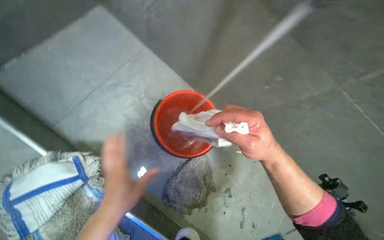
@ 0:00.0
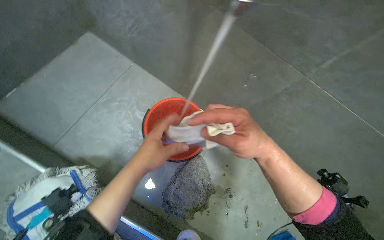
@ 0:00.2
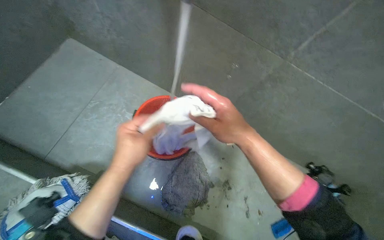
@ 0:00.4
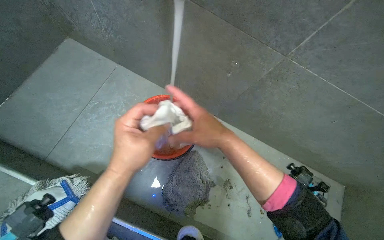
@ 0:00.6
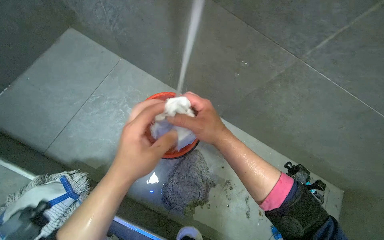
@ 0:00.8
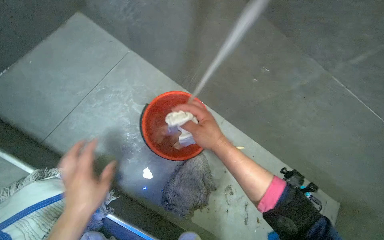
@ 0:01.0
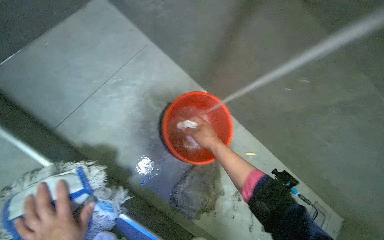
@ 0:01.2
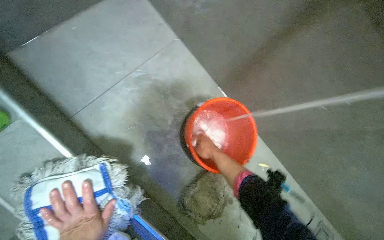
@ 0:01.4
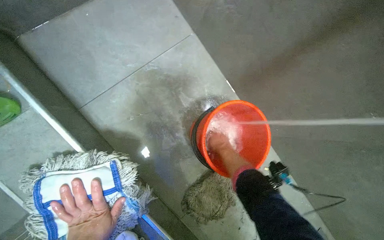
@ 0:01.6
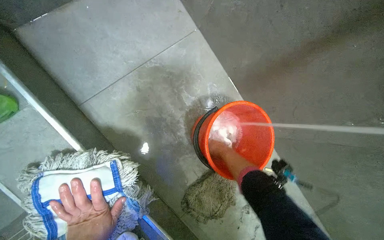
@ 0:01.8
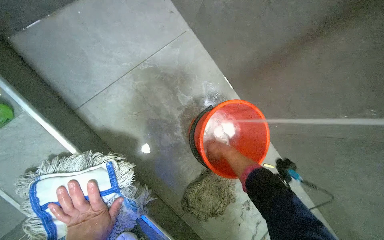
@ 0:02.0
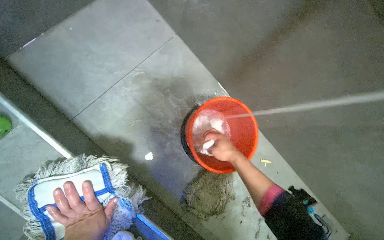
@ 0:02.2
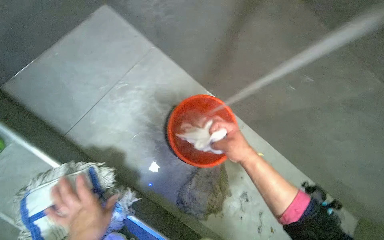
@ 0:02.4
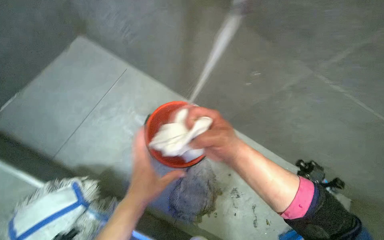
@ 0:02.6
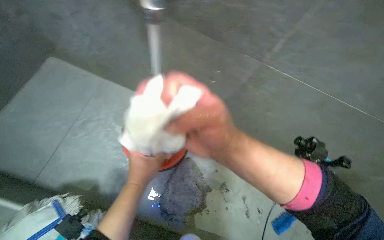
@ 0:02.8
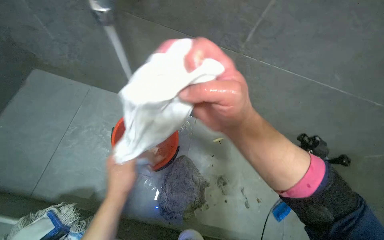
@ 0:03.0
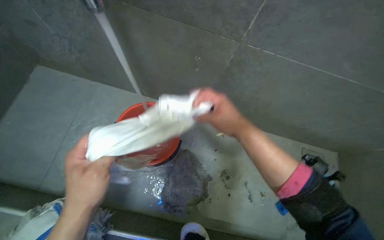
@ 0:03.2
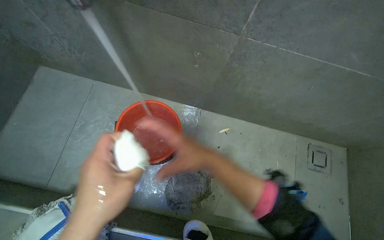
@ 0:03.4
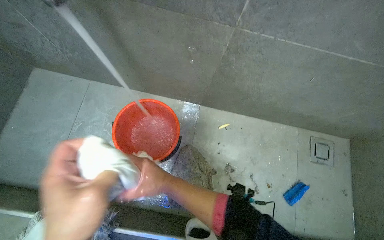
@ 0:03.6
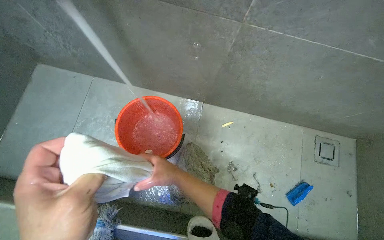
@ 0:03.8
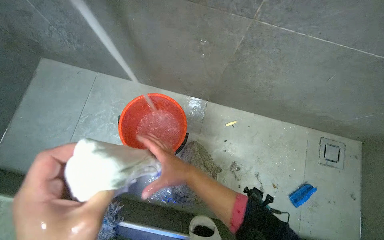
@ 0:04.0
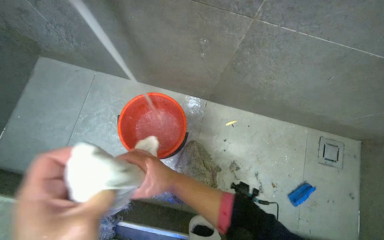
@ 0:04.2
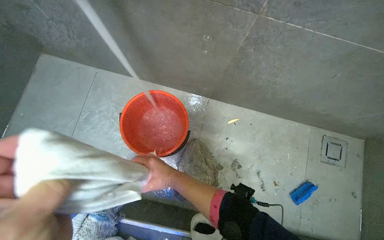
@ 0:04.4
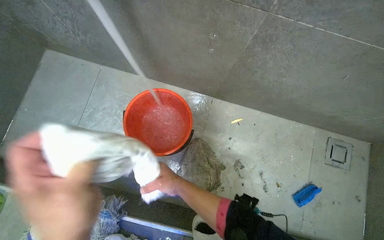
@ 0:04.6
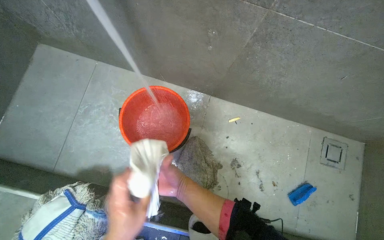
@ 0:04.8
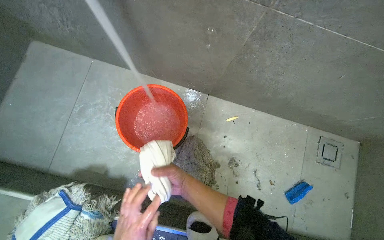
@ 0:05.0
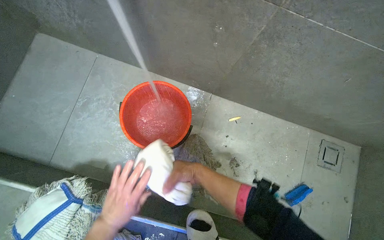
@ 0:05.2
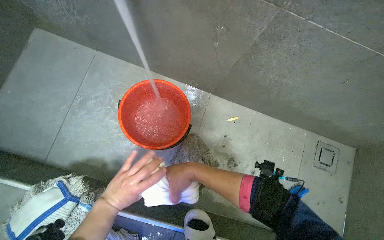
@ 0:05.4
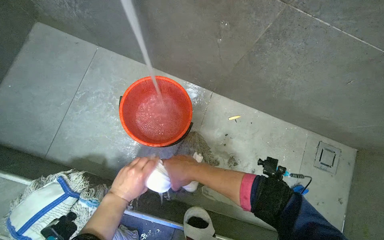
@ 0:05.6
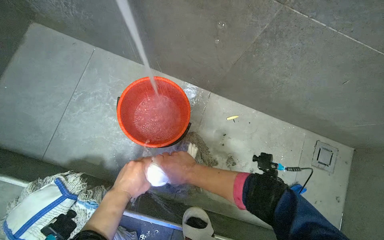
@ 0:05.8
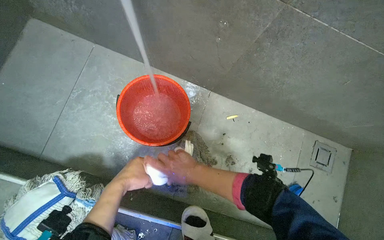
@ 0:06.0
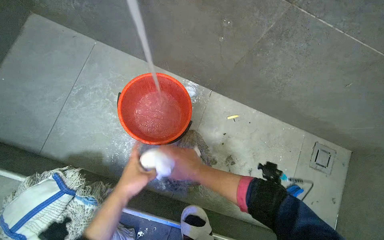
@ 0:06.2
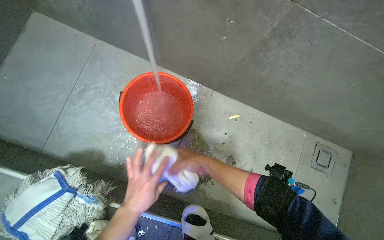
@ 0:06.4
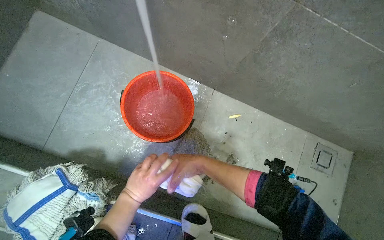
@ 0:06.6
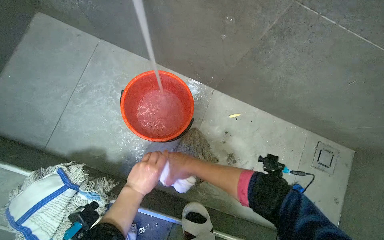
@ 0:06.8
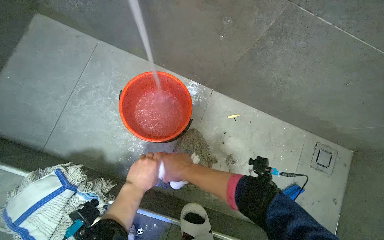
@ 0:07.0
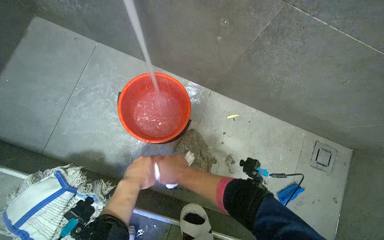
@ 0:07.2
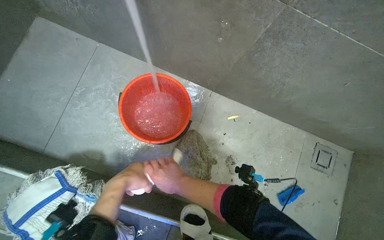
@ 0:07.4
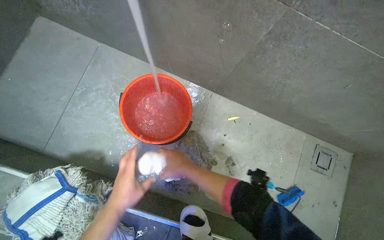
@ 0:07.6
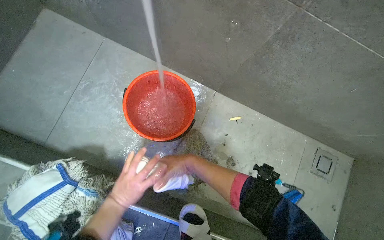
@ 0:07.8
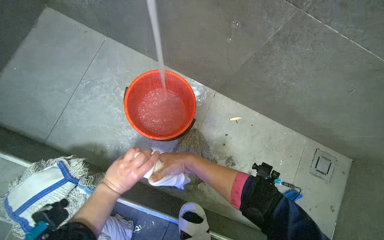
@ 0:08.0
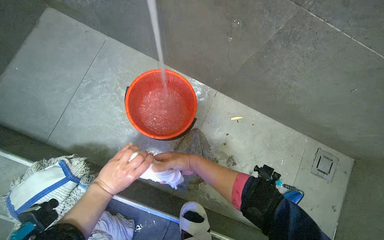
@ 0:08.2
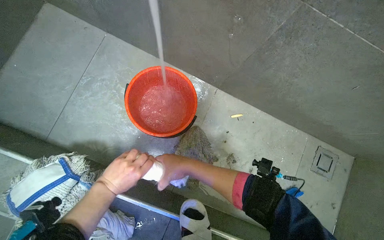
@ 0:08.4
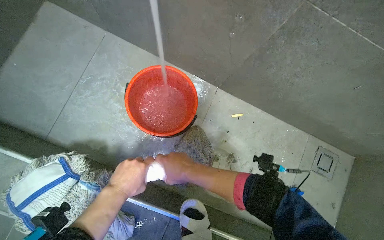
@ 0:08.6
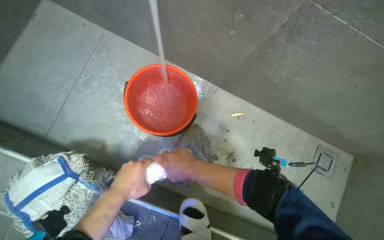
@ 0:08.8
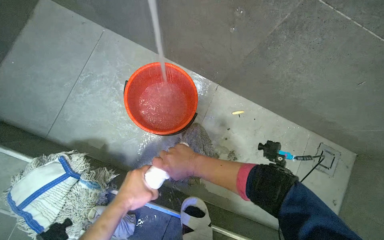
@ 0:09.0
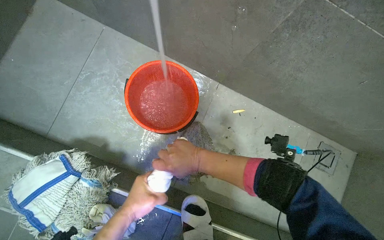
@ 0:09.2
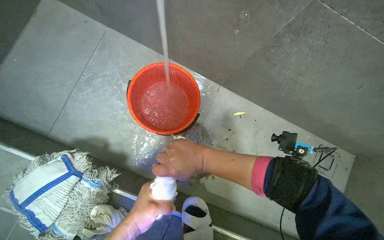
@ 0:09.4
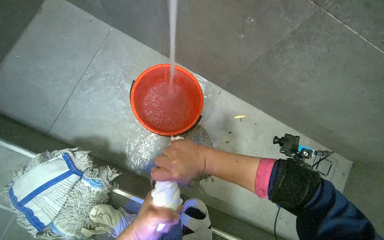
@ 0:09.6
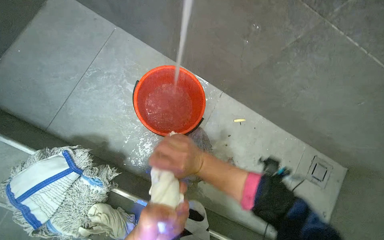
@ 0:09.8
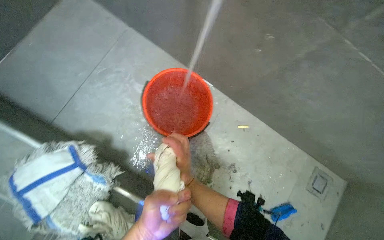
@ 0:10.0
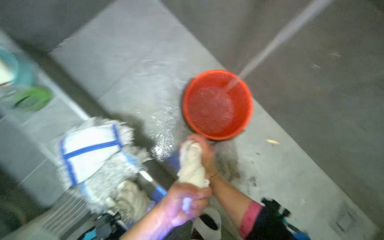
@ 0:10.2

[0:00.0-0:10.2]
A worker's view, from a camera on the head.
Job: preparing cleaning supplies.
The whole recording: Rinsing and wringing cloths. The worker rinses and wrings out cloths in a red bucket under running water.
0:00.0 to 0:01.4: The right hand heads farther from the camera and to the left, covering approximately 30 cm.
0:01.4 to 0:03.0: The scene turns roughly 30 degrees counterclockwise in the picture.
0:03.0 to 0:04.4: The right hand travels farther from the camera, down the picture and to the left by some 35 cm.
0:04.4 to 0:05.8: The right hand goes farther from the camera and returns, approximately 10 cm each way.

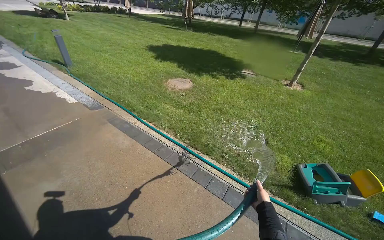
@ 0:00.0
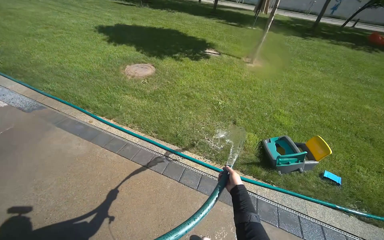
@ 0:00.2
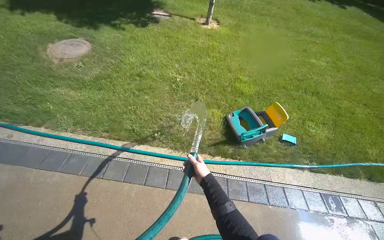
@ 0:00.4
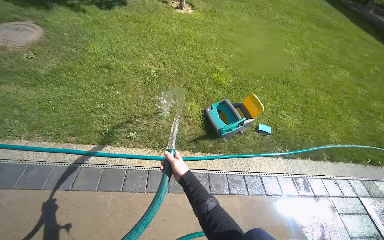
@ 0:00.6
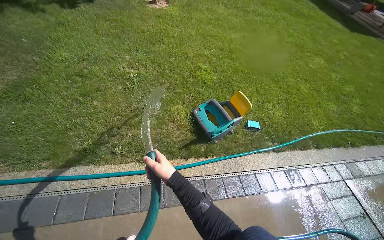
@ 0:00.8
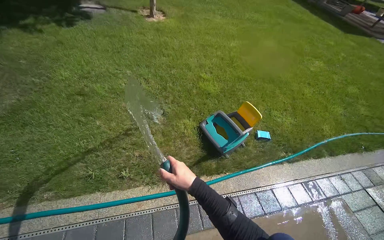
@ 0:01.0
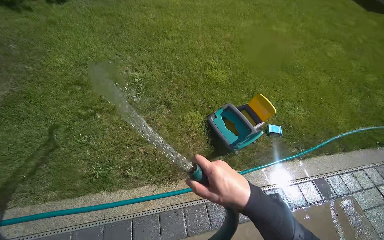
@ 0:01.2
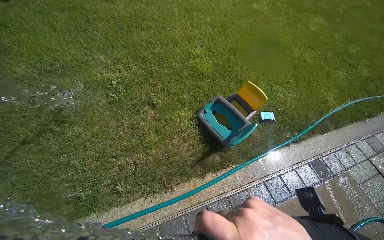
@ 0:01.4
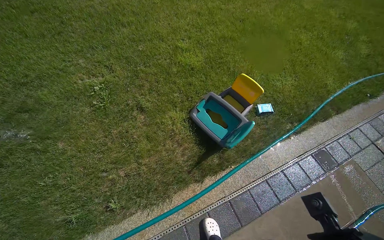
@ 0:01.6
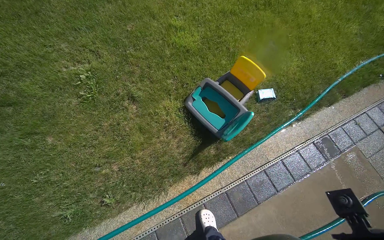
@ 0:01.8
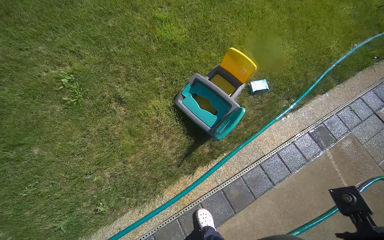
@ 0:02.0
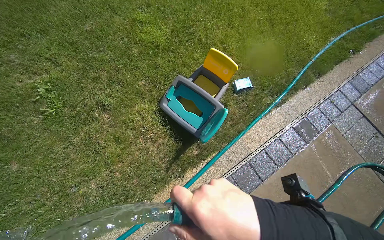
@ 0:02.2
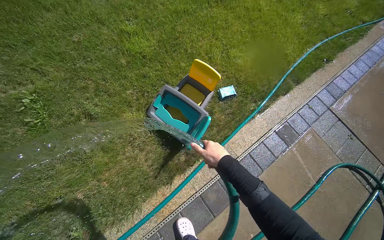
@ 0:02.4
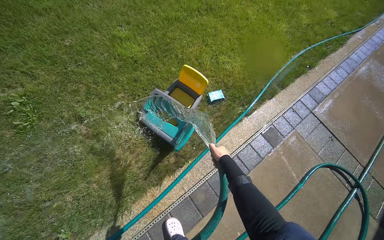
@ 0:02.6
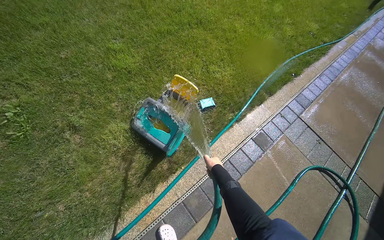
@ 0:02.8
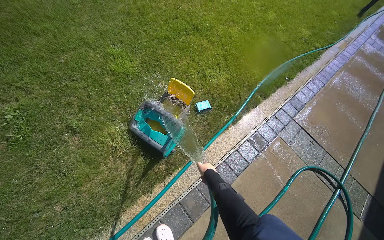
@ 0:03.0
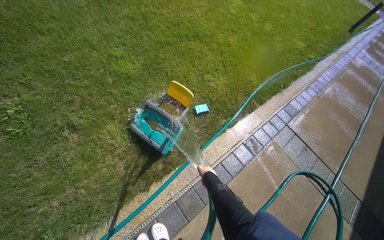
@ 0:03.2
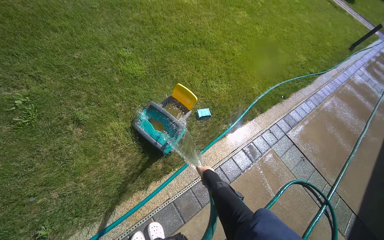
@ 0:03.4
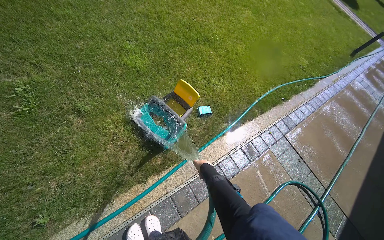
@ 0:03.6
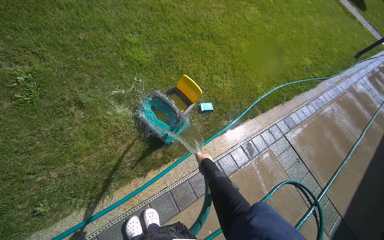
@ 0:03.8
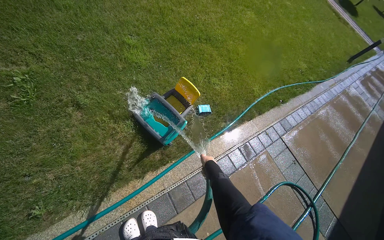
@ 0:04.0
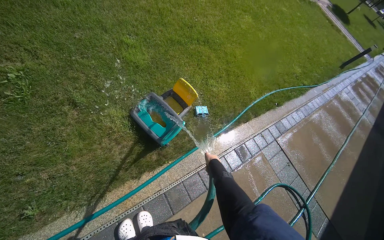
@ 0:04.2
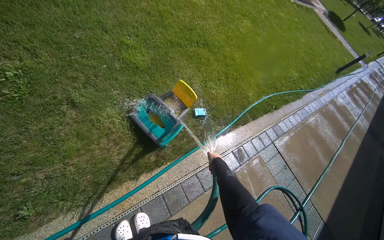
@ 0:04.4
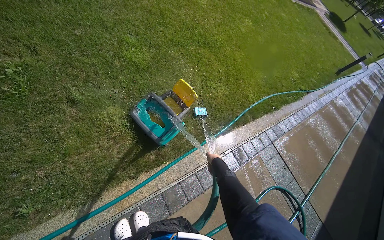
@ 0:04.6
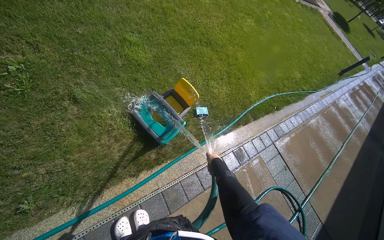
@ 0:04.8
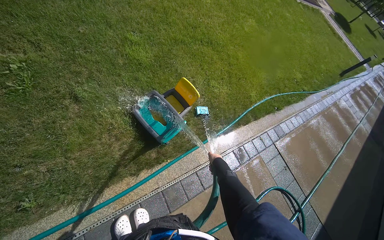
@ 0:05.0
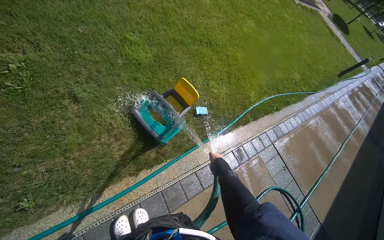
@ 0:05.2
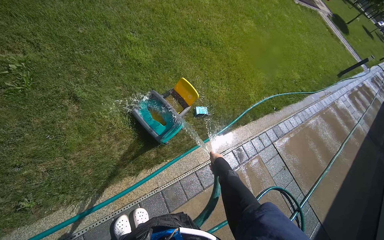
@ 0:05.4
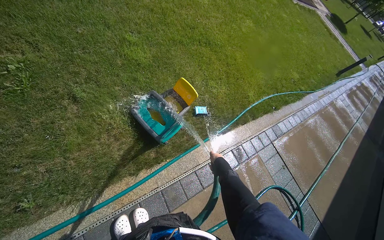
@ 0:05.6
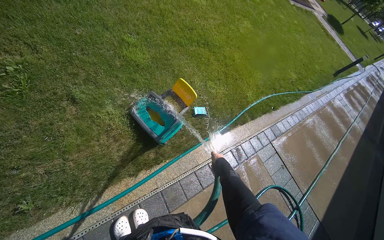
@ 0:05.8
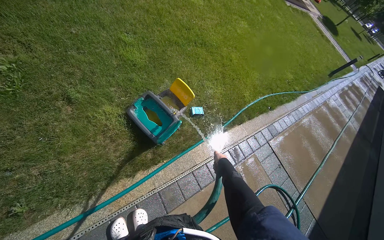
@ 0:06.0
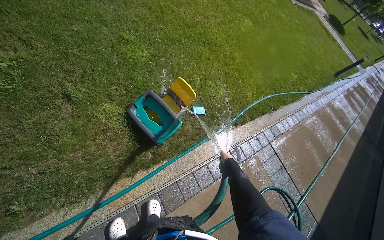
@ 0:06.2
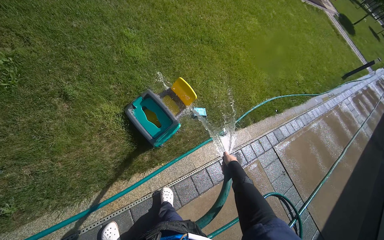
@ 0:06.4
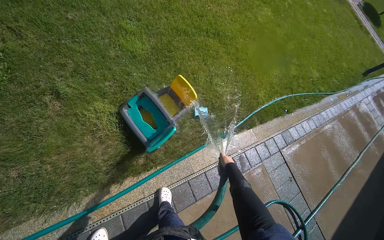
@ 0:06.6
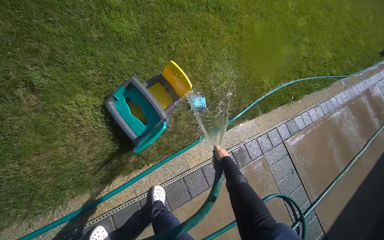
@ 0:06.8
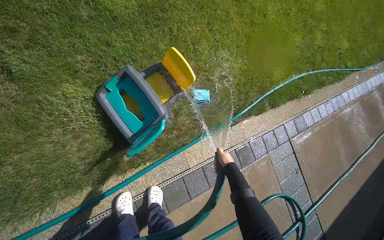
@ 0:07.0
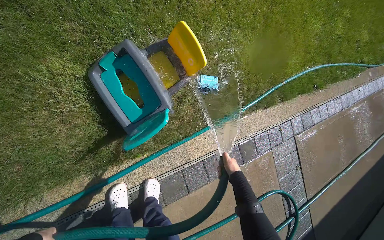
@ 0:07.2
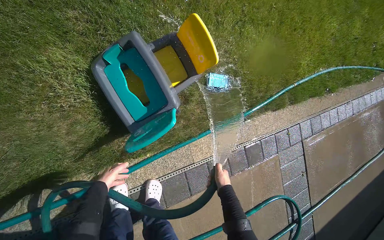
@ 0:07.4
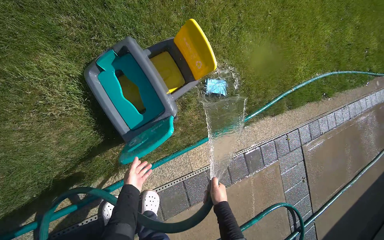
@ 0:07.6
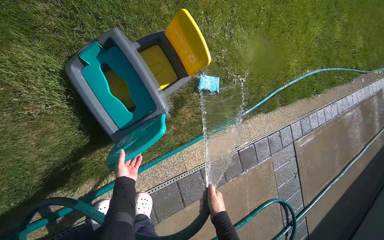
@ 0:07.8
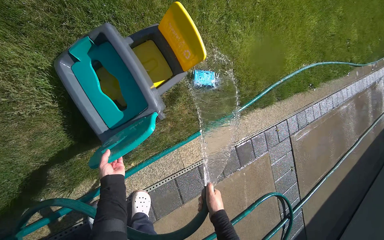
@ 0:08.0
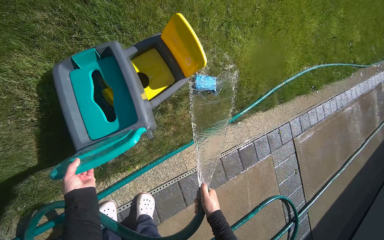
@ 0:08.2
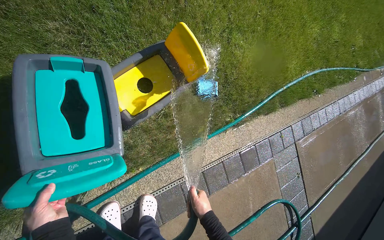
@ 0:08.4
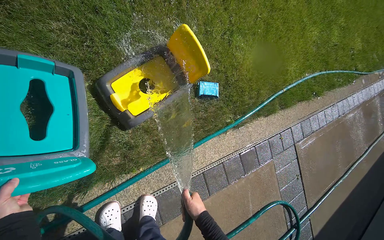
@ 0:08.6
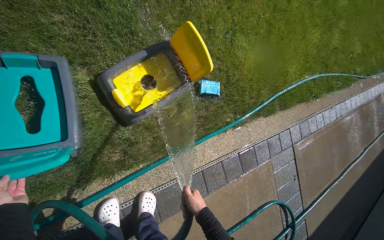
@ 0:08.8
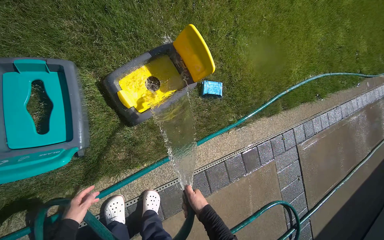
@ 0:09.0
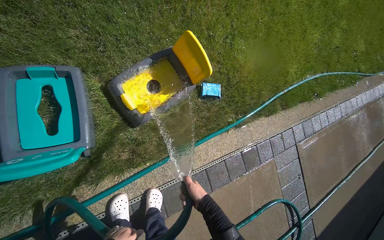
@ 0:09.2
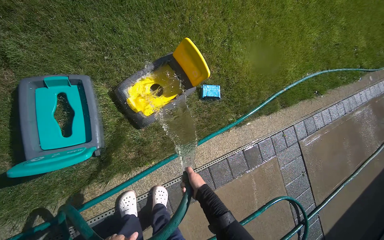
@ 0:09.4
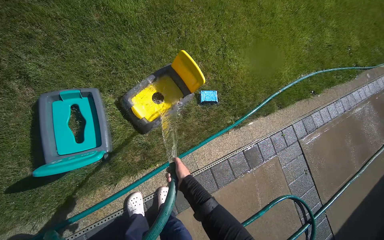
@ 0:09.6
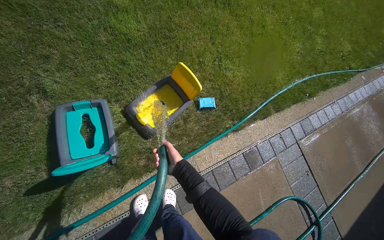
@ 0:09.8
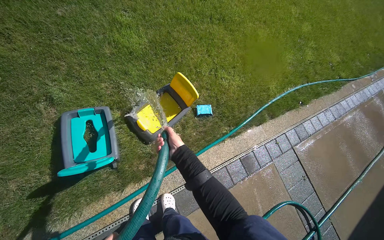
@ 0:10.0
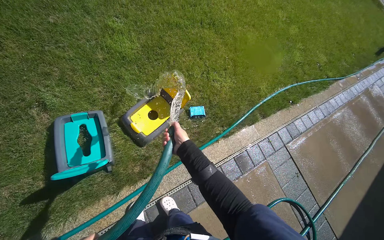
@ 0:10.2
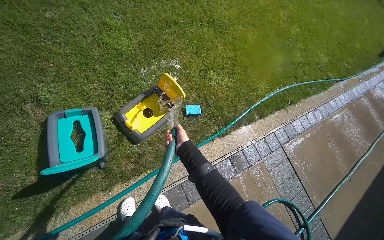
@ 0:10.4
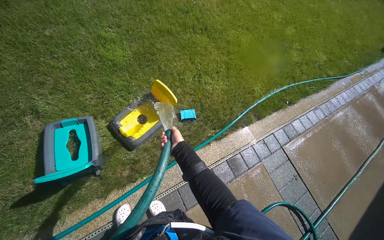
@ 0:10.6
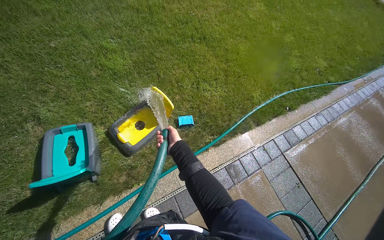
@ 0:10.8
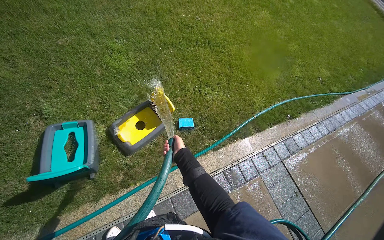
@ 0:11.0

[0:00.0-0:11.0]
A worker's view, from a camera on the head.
Job: managing trash.
The whole recording: Spraying water on recycling bins. The worker sprays water on the recycling bins and a sponge on the grass.
0:06.2 to 0:07.8: The camera travels about 70 cm. The view tips downward by roughly 20 degrees.
0:09.4 to 0:11.0: The camera is carried approximately 50 cm. The wearer looks approximately 20 degrees further upward.
